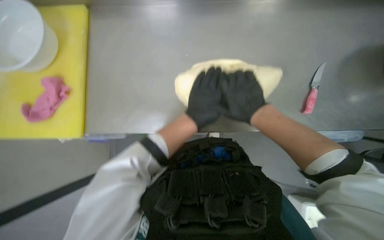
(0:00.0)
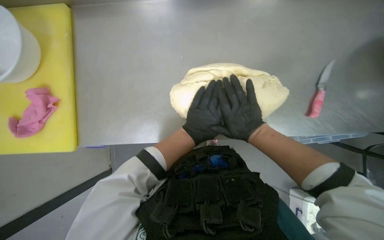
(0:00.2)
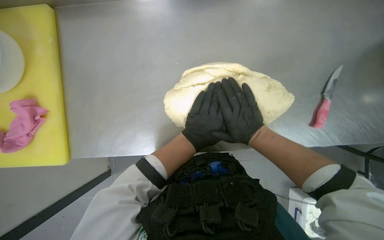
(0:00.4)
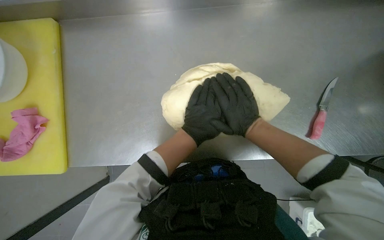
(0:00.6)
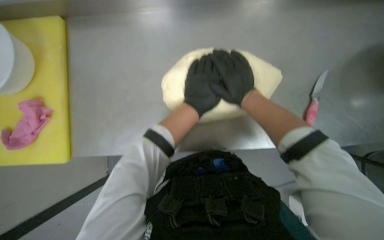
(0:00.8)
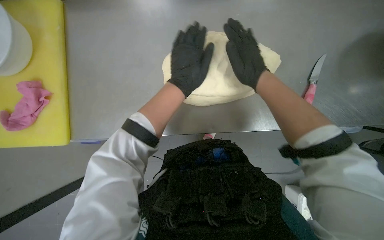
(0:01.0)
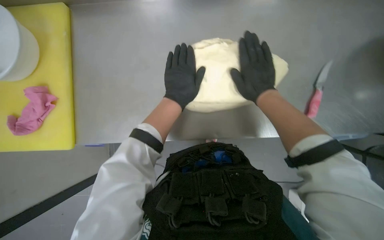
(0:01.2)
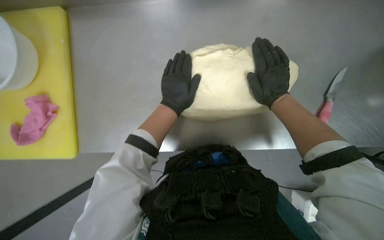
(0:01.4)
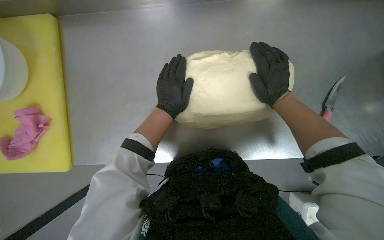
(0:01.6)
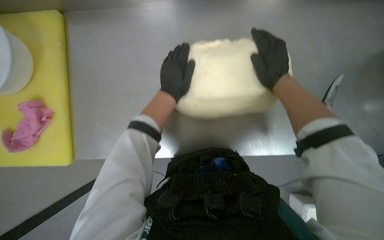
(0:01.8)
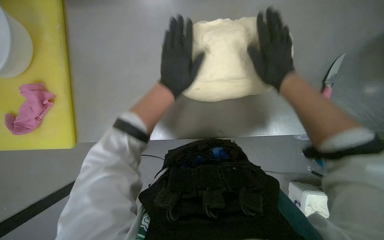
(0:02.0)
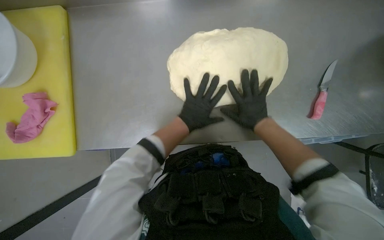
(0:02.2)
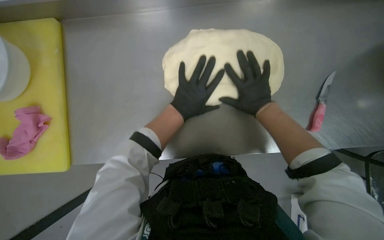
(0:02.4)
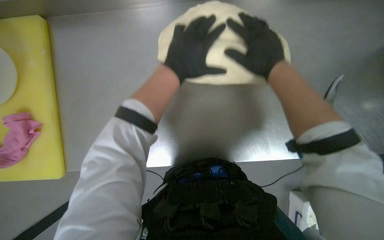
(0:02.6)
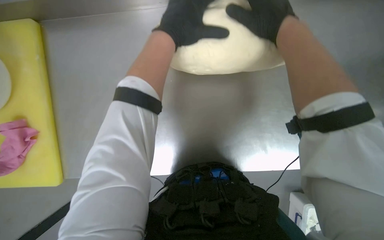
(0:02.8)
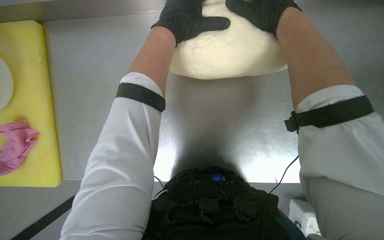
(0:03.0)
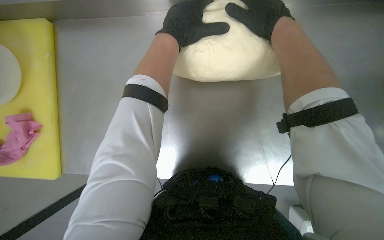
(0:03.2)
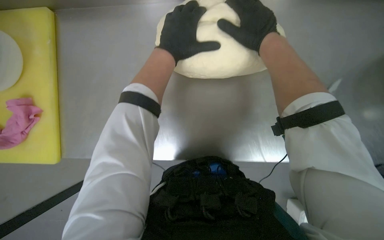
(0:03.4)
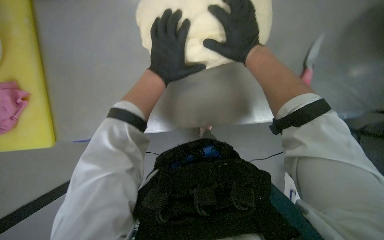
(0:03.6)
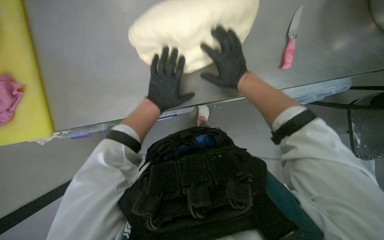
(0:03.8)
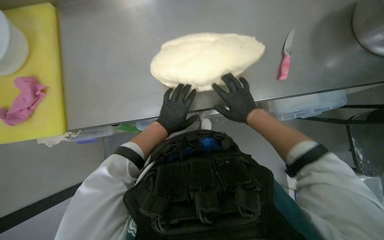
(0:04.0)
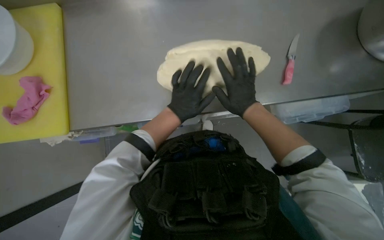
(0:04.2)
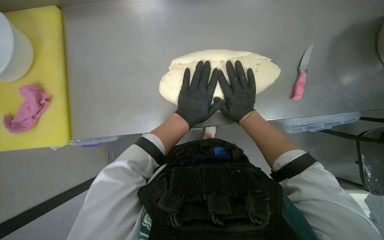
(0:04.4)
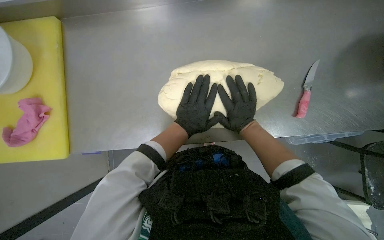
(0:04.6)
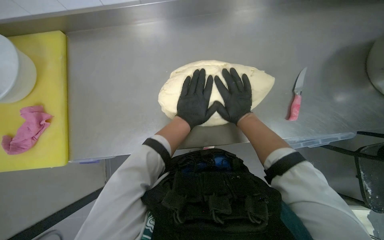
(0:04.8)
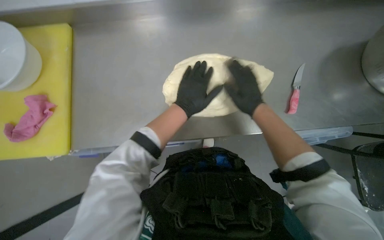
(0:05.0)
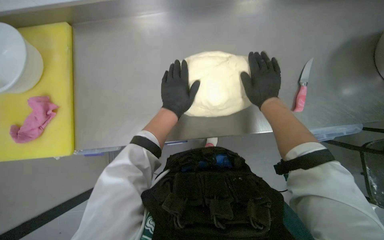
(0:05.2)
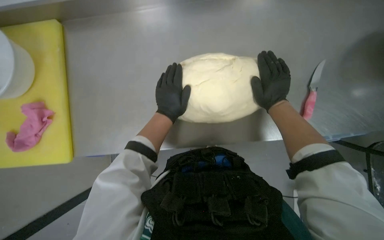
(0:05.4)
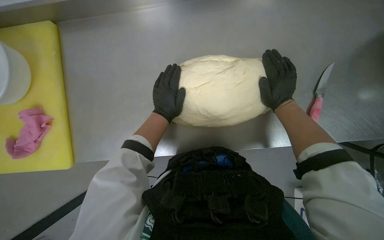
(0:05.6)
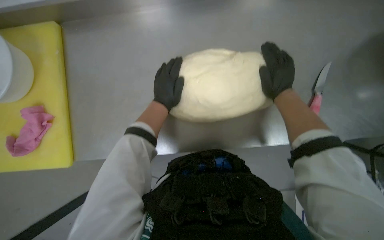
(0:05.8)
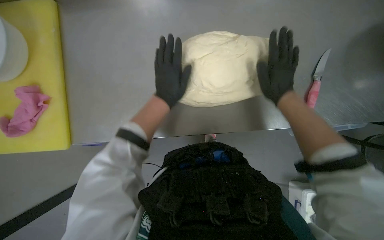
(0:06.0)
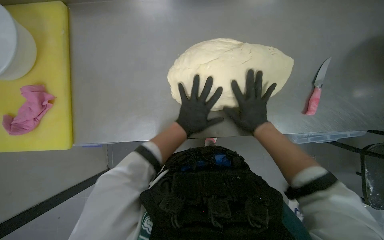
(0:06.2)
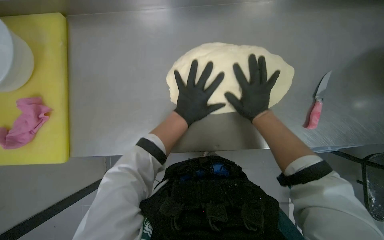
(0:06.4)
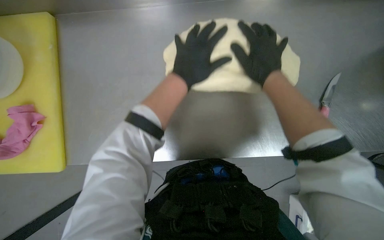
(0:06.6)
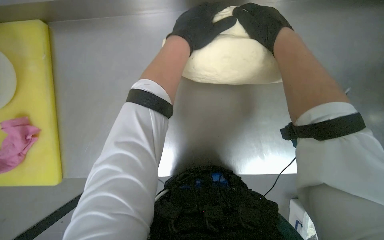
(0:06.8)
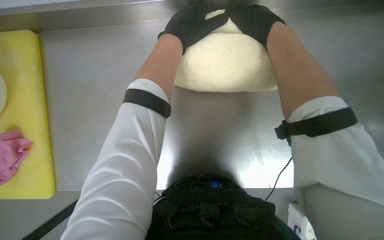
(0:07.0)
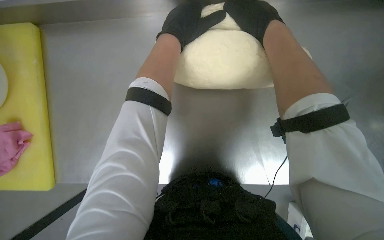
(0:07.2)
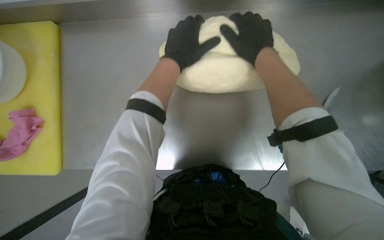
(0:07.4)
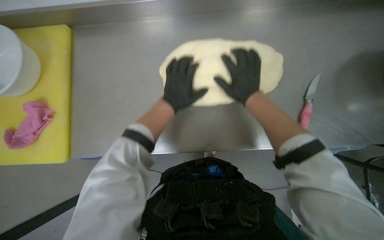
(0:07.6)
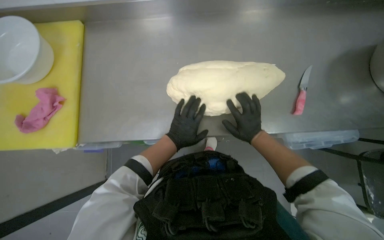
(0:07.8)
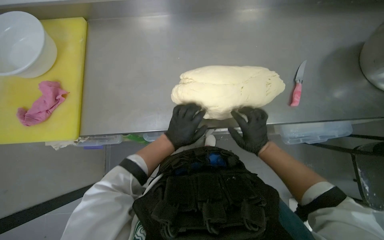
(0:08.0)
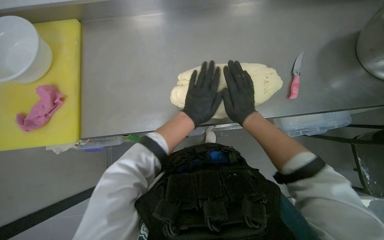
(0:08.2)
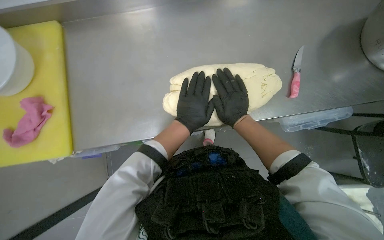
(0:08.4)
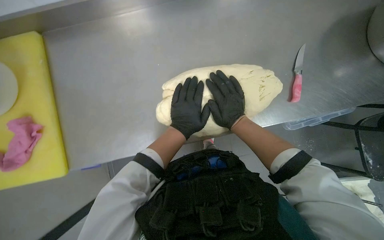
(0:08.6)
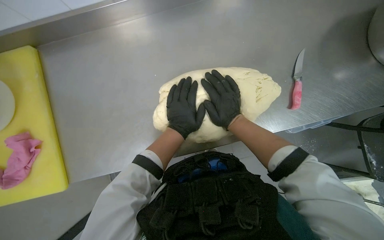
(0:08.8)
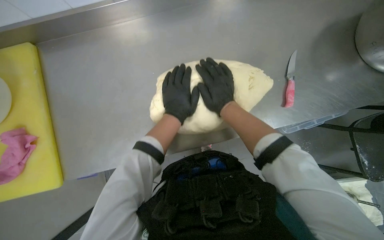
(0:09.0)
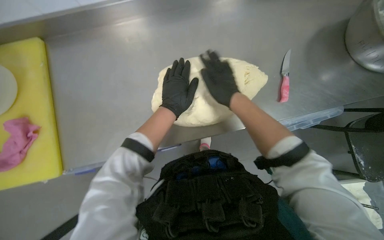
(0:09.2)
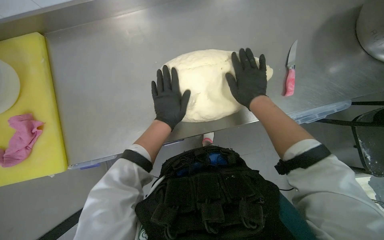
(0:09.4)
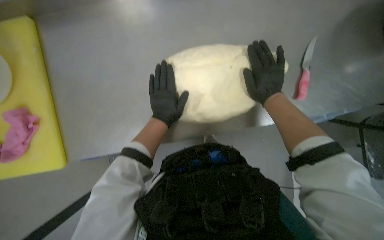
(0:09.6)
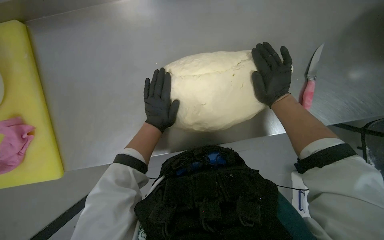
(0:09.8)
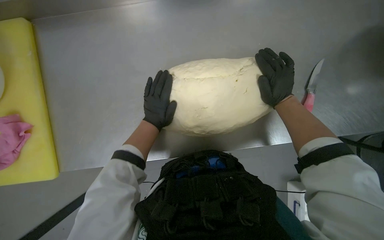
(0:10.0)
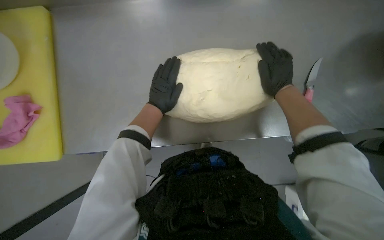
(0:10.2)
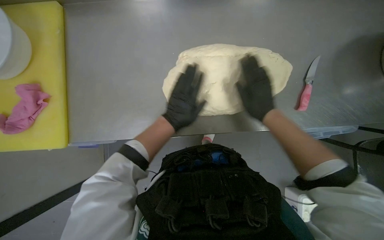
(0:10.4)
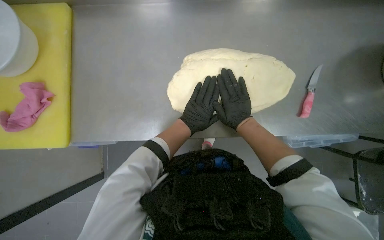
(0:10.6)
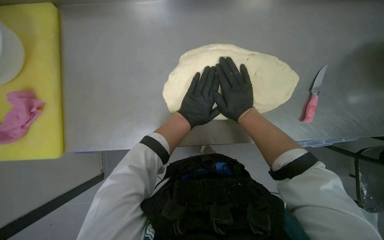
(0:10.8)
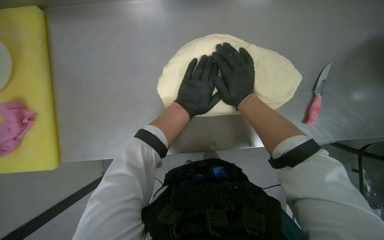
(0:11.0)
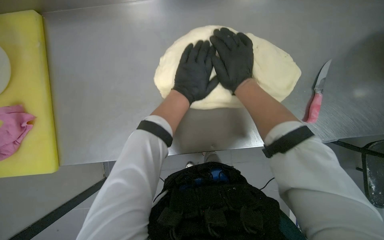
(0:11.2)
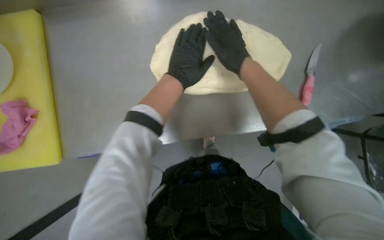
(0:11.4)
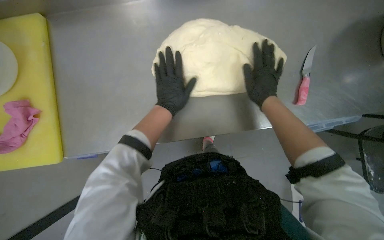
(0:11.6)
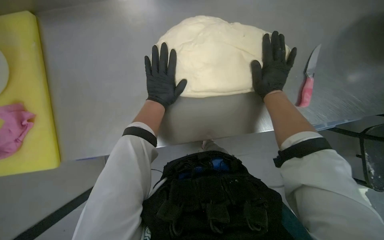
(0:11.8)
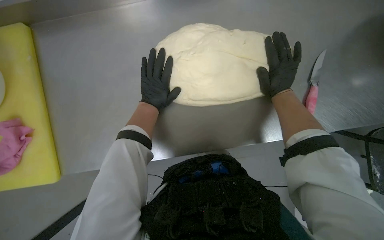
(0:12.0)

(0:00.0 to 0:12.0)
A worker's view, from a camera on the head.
Job: preparing food.
The whole recording: Shaping dough on counter. The worker presses and shapes the dough on the metal counter.
0:00.0 - 0:01.6: The right hand is displaced to the right by some 10 cm.
0:01.6 - 0:03.0: The left hand goes roughly 15 cm nearer to the camera and up the picture. Meanwhile the right hand goes approximately 20 cm nearer to the camera and to the left.
0:04.4 - 0:06.0: The right hand travels to the right by about 10 cm.
0:06.0 - 0:07.6: The right hand swings up and down the picture, approximately 20 cm each way, with 2 reversals; the left hand goes up and down the picture, about 20 cm each way, reversing 2 times.
0:07.6 - 0:09.0: The left hand travels down the picture and back again, approximately 10 cm each way; the right hand travels down the picture and back again, roughly 15 cm each way.

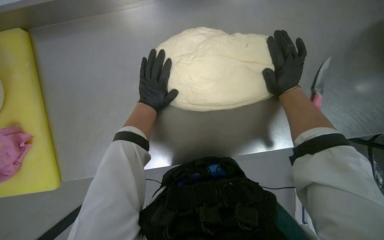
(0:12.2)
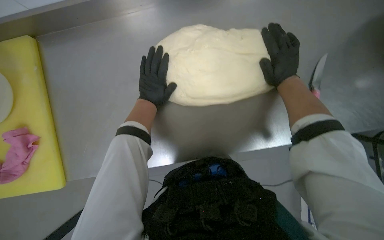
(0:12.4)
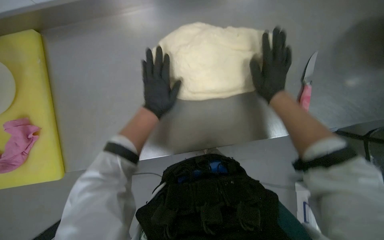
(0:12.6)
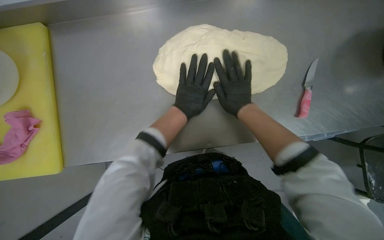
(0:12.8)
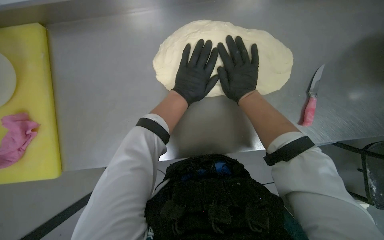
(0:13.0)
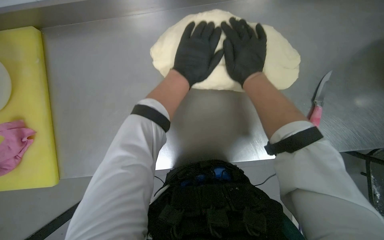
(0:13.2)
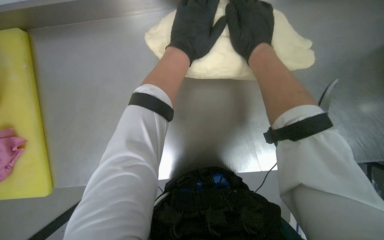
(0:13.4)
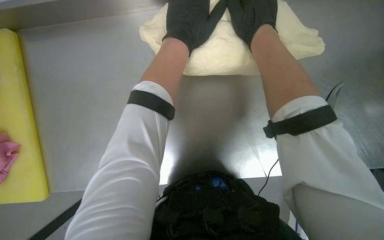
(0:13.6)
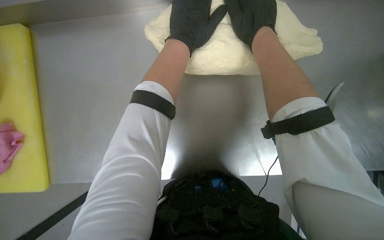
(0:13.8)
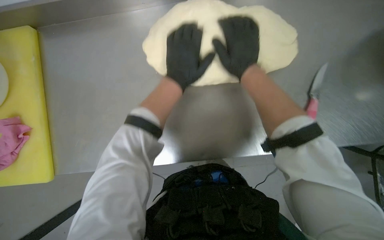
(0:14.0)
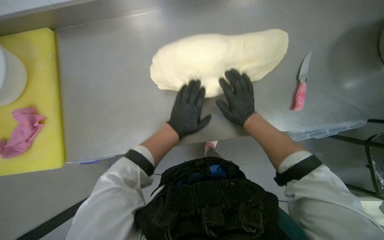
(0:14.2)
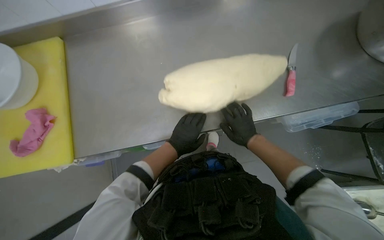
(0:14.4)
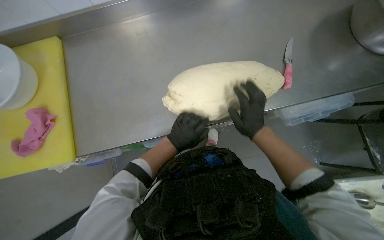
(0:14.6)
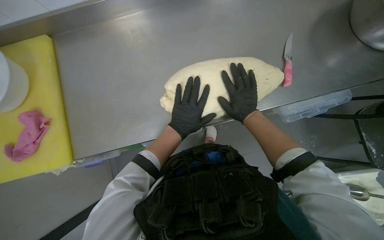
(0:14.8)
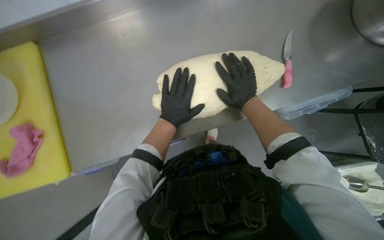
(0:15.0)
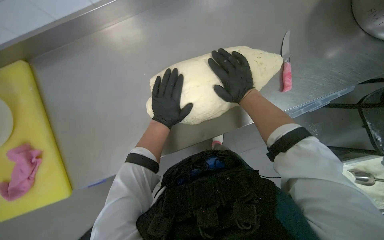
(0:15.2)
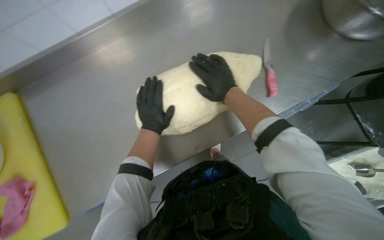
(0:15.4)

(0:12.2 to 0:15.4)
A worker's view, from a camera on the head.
Job: preparing food.
The whole recording: Shaping dough on counter. The worker presses and shapes the dough on the metal counter.
0:12.2 - 0:13.8: The right hand shifts about 15 cm to the left, while the left hand shifts about 15 cm to the right and nearer to the camera.

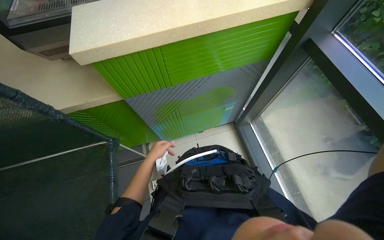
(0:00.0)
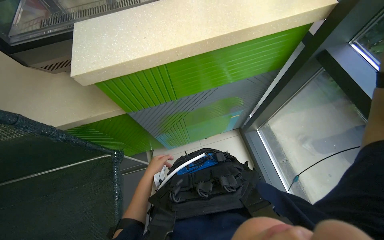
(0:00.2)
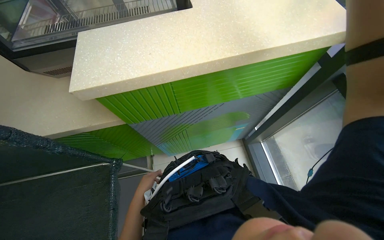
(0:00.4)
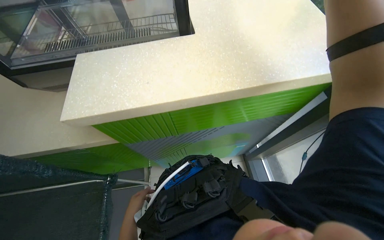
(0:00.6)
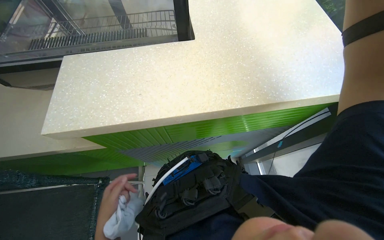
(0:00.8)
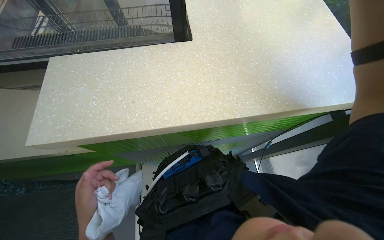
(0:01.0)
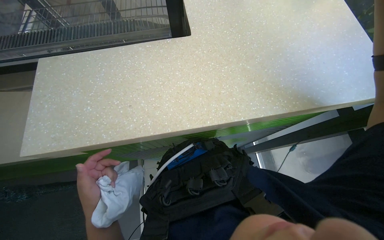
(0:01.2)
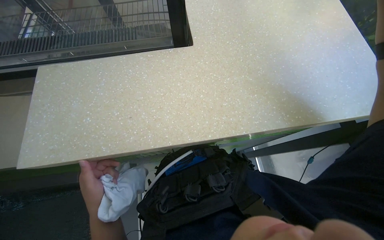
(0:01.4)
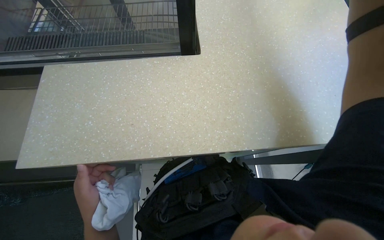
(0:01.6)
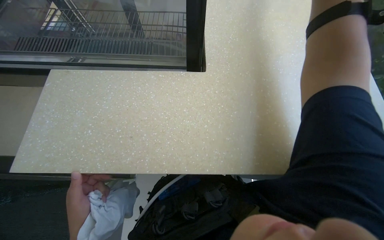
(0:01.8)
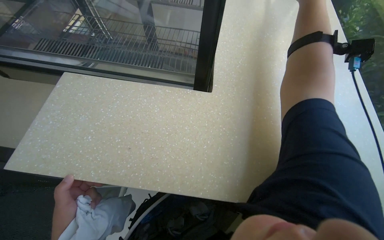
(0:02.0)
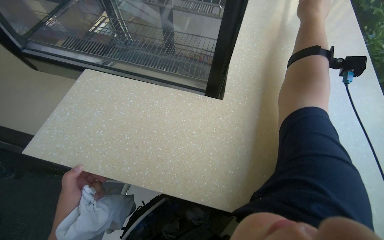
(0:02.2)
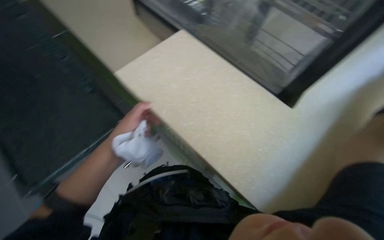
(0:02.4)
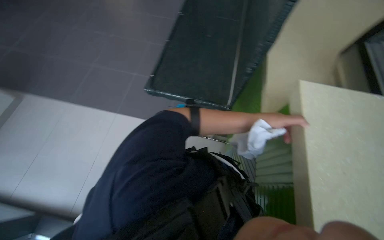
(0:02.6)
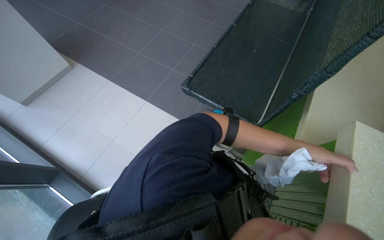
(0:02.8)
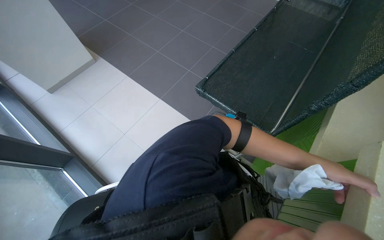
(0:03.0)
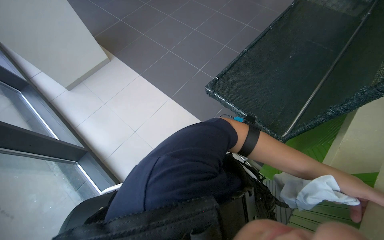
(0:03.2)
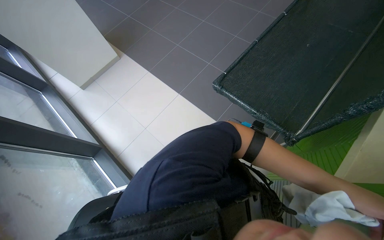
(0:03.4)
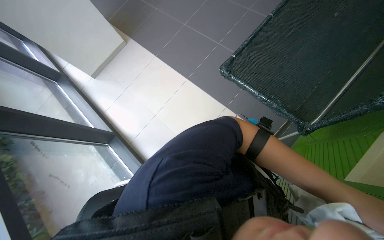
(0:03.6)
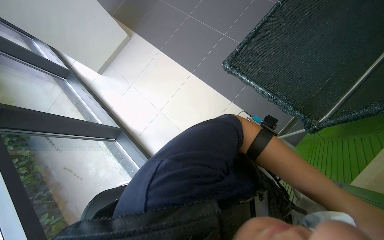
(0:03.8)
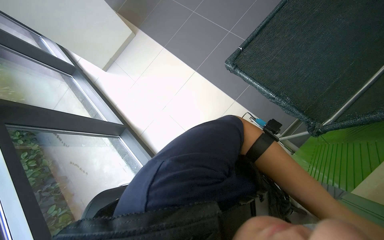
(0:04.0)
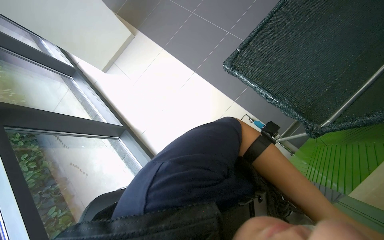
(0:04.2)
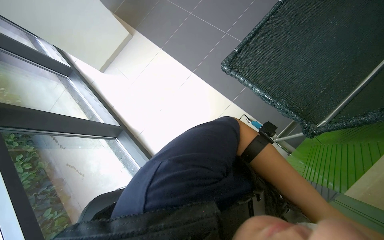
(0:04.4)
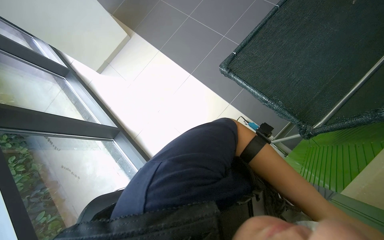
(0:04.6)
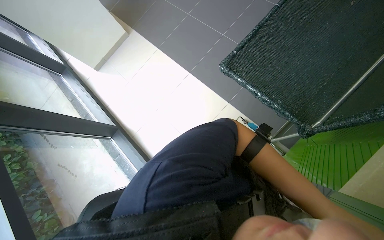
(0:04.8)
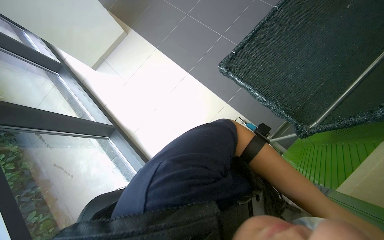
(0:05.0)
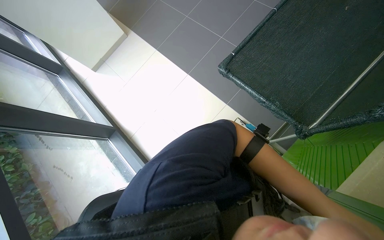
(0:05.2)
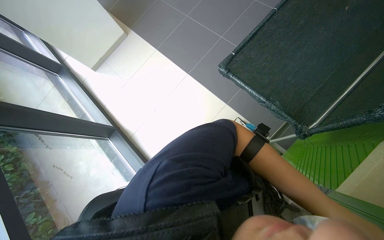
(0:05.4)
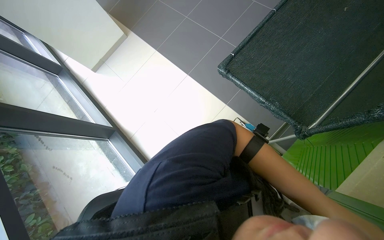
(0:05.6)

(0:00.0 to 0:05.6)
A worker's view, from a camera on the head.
Job: wiping surfaces.
The whole recording: Cleaning countertop. The worker cleans the white countertop using a cloth and a long-handled tool.
0:00.0 - 0:01.4: The wearer moves some 40 cm.
0:01.4 - 0:02.8: The head rotates some 130 degrees to the left.
0:02.8 - 0:04.2: The camera sweeps to the left, by some 20 degrees. The view tilts roughly 15 degrees downward.
